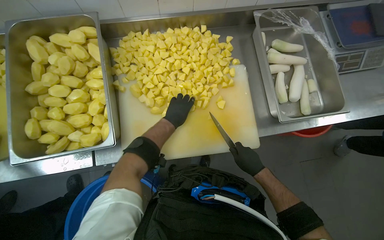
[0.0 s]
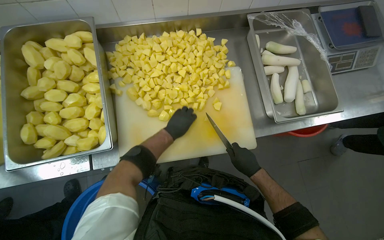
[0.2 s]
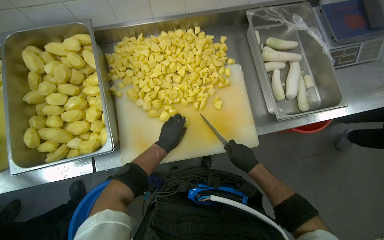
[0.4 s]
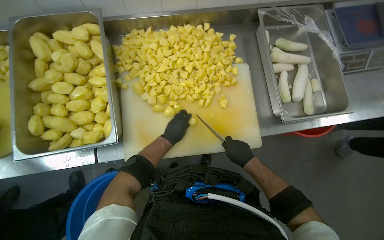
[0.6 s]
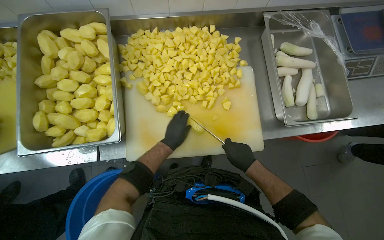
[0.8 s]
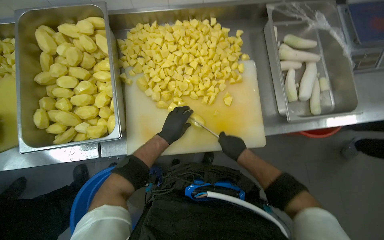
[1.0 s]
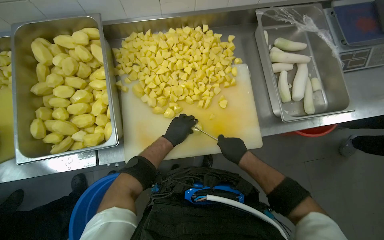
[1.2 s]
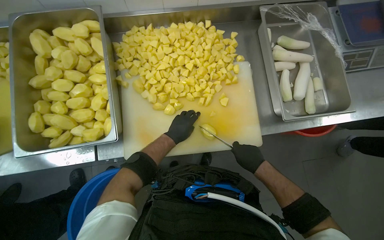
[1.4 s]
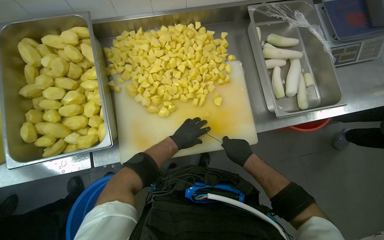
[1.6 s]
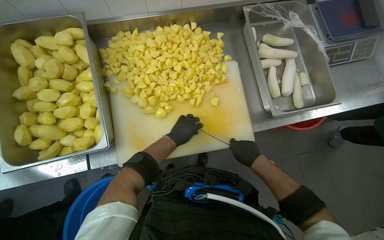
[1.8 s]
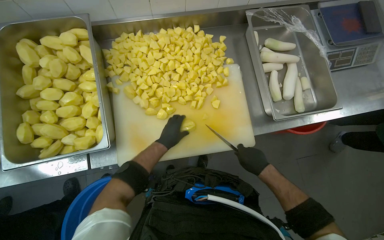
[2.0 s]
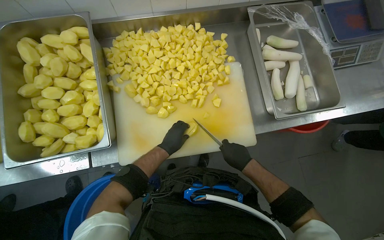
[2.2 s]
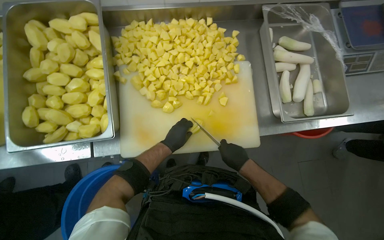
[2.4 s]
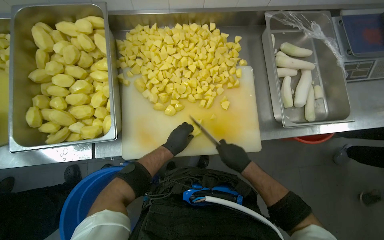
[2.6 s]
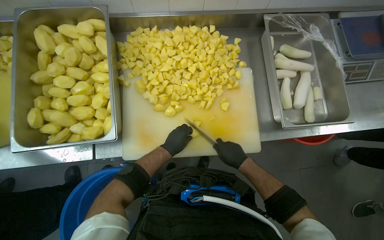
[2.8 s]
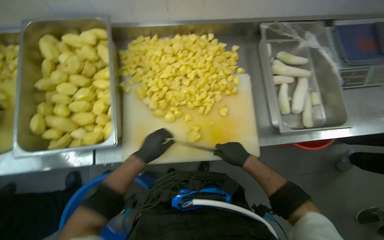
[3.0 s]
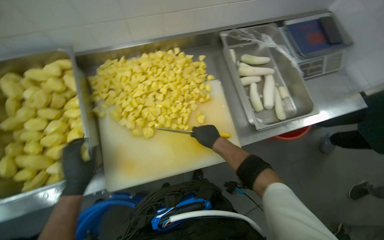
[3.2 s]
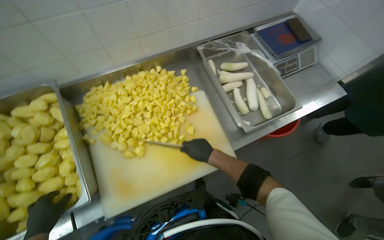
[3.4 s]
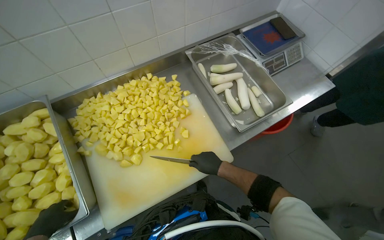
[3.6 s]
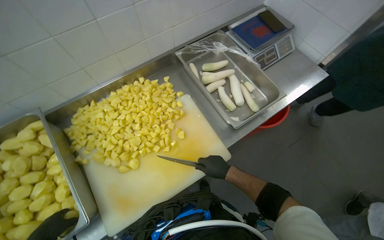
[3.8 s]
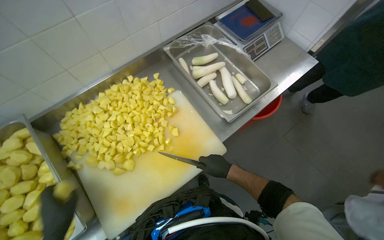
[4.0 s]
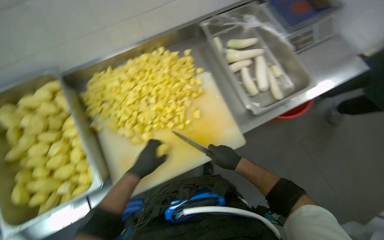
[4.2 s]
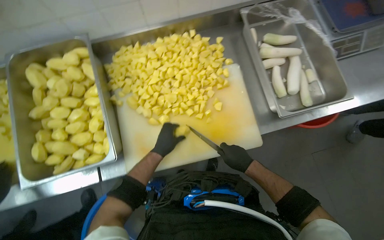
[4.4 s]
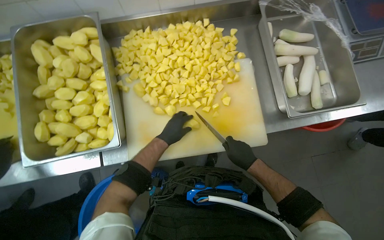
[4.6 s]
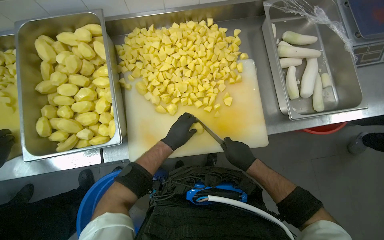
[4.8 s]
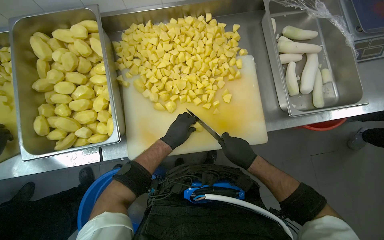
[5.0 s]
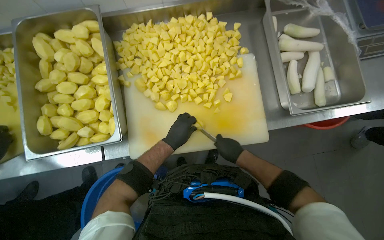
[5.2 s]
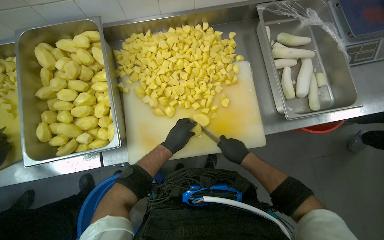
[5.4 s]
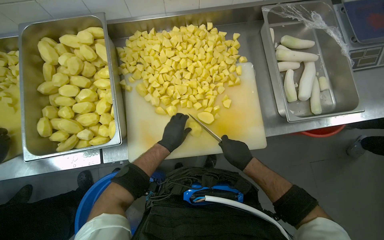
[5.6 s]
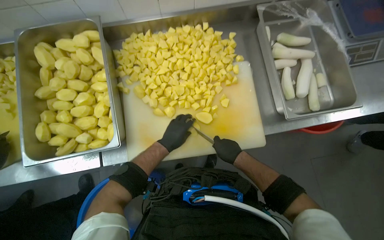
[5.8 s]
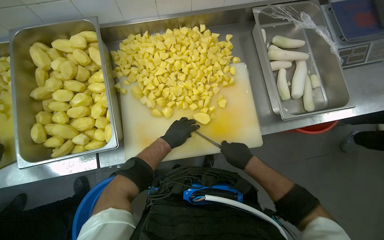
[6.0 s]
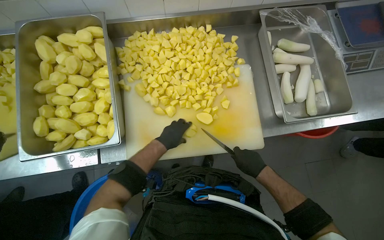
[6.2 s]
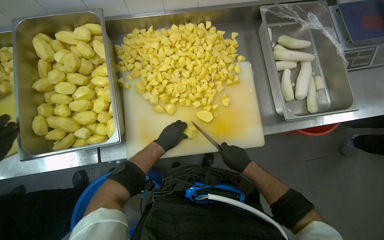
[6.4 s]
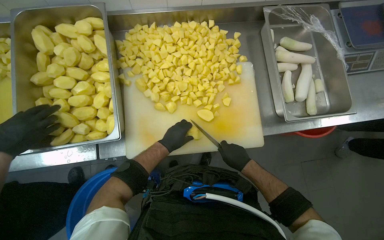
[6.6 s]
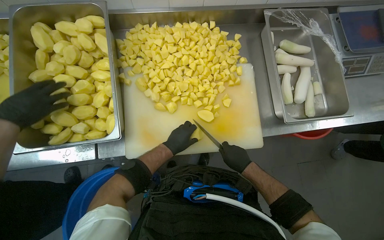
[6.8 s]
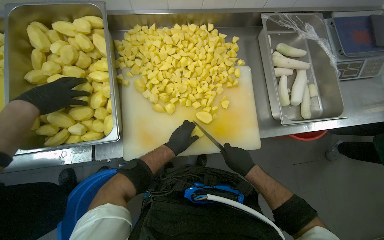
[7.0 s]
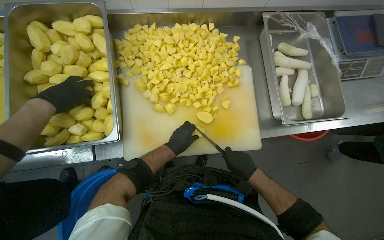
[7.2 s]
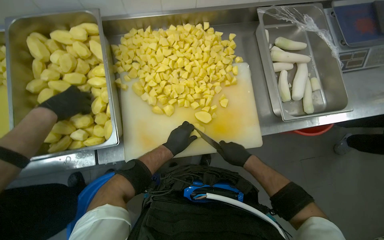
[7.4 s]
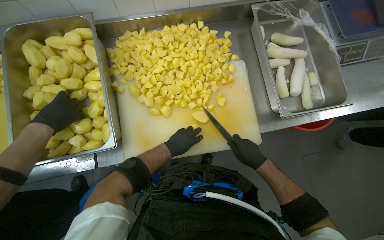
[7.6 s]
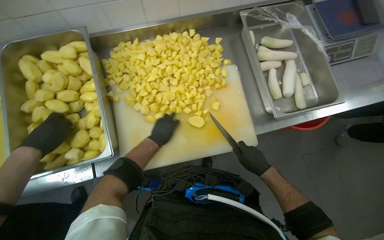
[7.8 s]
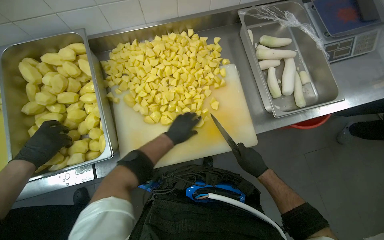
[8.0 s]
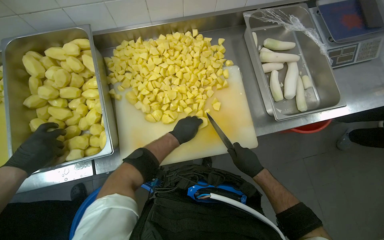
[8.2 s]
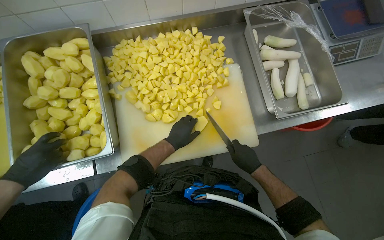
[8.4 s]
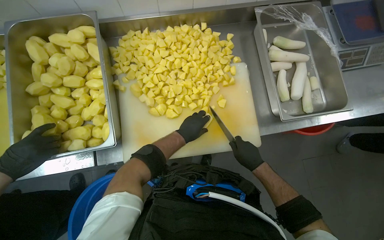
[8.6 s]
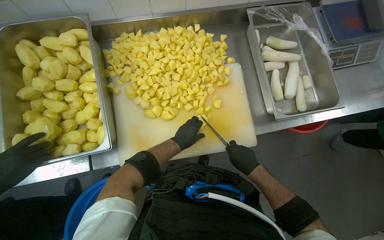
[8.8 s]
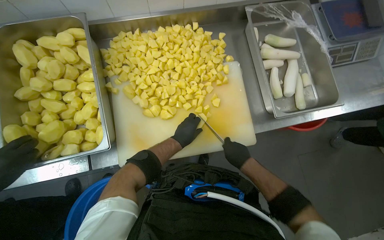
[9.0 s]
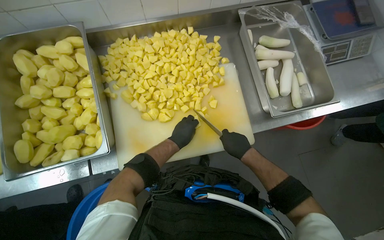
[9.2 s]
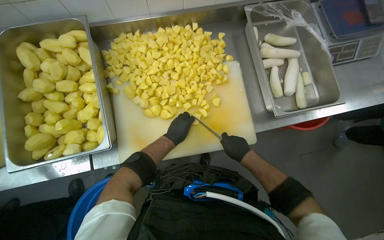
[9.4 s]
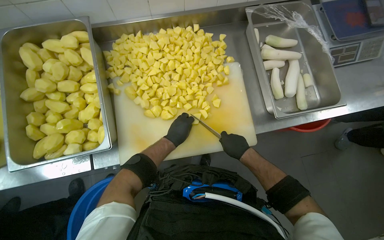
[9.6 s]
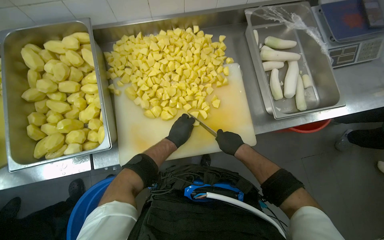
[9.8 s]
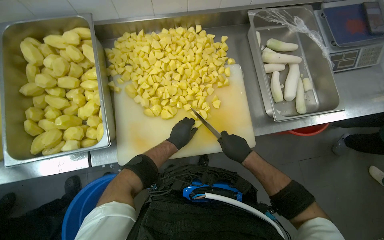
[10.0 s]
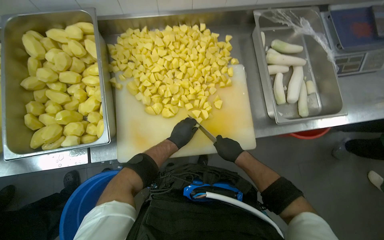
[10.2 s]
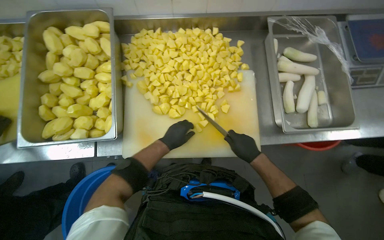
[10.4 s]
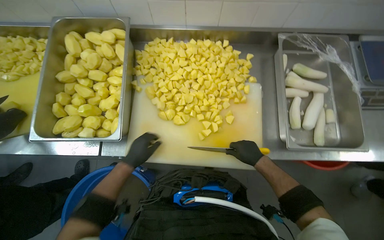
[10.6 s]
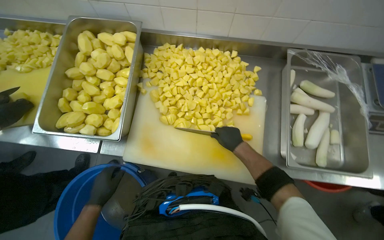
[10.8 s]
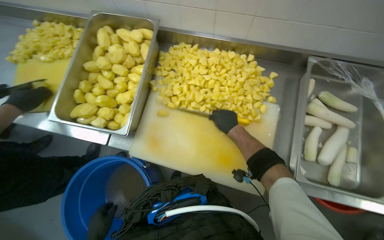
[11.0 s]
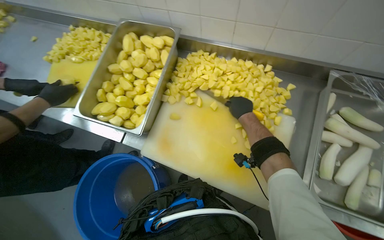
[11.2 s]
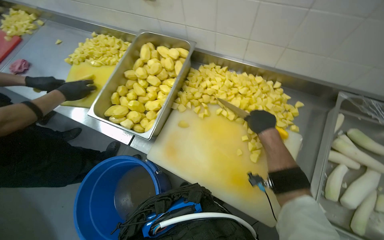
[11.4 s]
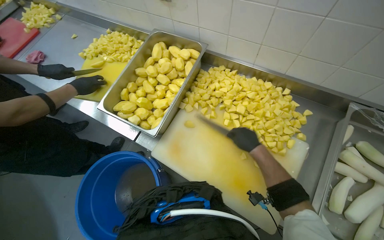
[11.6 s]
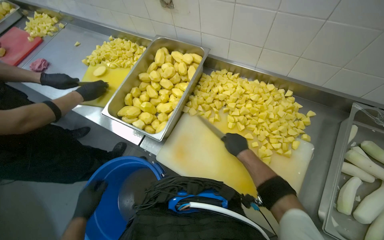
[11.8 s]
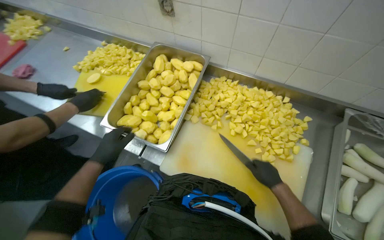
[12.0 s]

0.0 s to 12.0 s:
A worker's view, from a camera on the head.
Job: preparing food.
The whole recording: Cutting potatoes into pieces. The worker dices peeled potatoes into smaller pieces on a cutting board.
1.6 to 3.0 s: The left hand goes roughly 10 cm to the left.
6.0 to 10.4 s: The hands work in one place, with small movements.
10.4 to 12.0 s: The wearer's head swings roughly 30 degrees to the left.

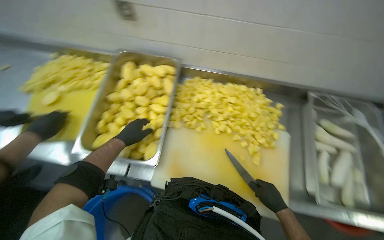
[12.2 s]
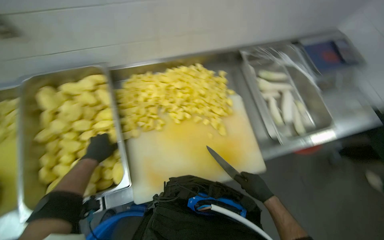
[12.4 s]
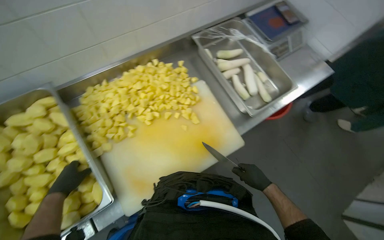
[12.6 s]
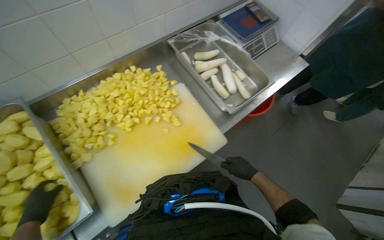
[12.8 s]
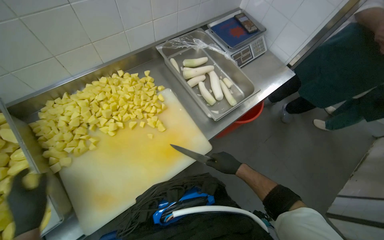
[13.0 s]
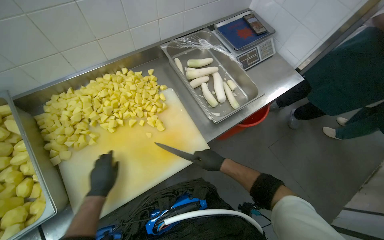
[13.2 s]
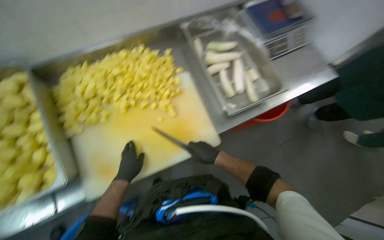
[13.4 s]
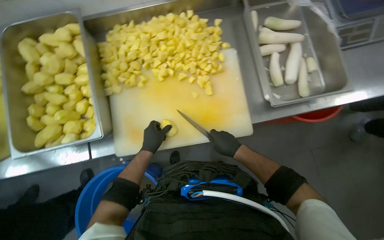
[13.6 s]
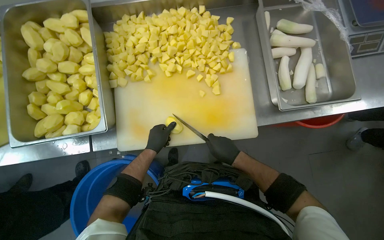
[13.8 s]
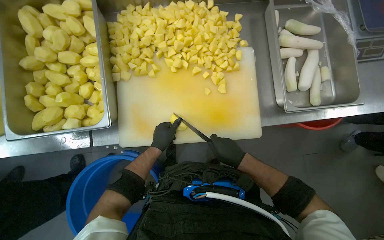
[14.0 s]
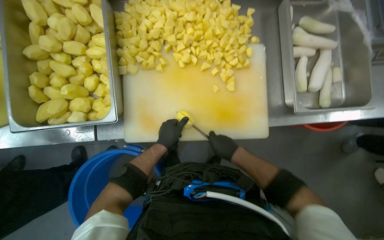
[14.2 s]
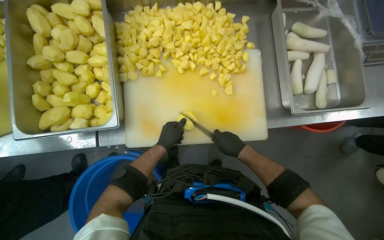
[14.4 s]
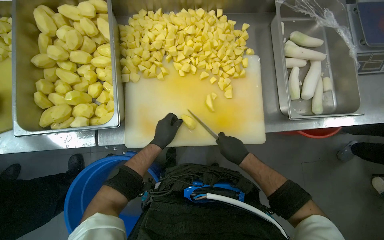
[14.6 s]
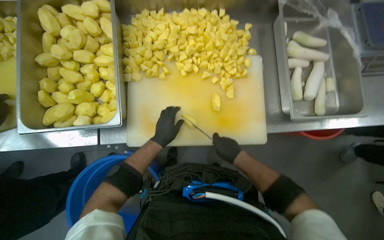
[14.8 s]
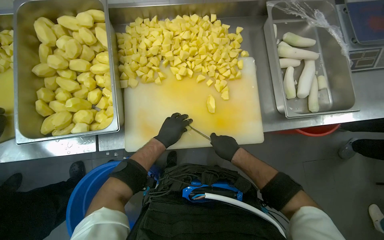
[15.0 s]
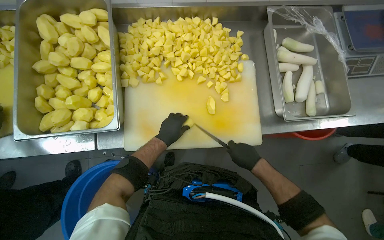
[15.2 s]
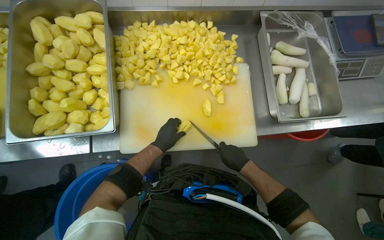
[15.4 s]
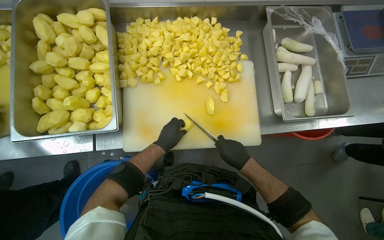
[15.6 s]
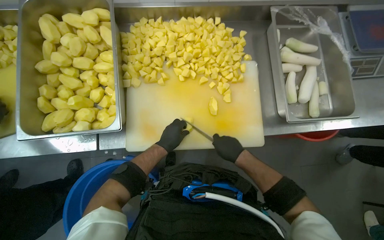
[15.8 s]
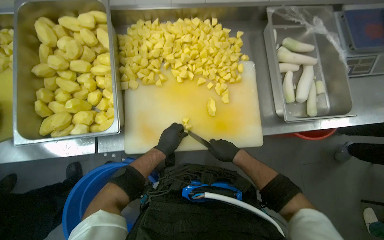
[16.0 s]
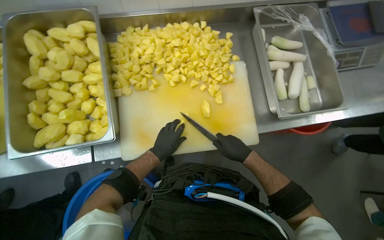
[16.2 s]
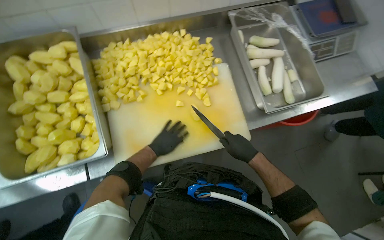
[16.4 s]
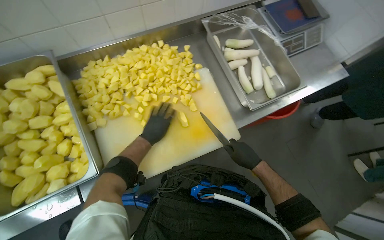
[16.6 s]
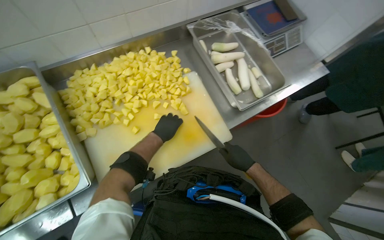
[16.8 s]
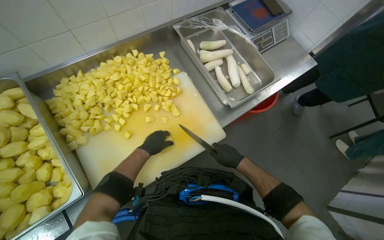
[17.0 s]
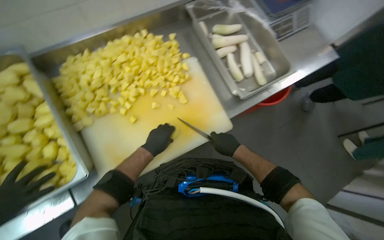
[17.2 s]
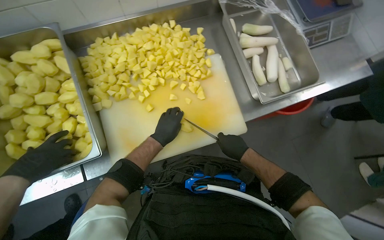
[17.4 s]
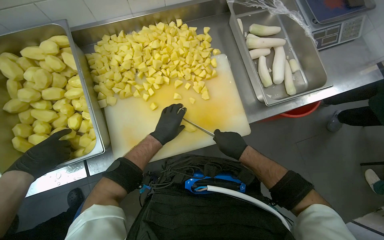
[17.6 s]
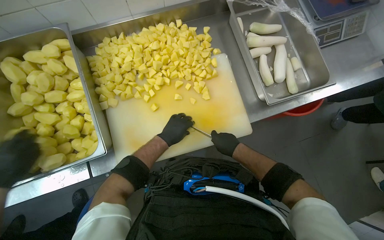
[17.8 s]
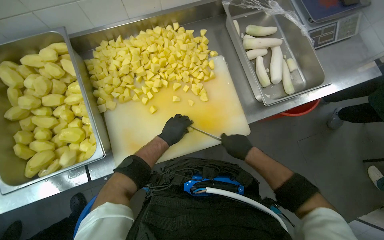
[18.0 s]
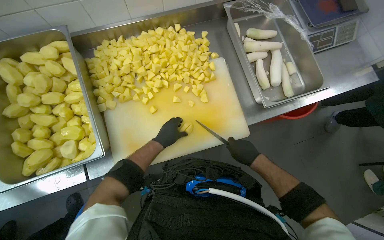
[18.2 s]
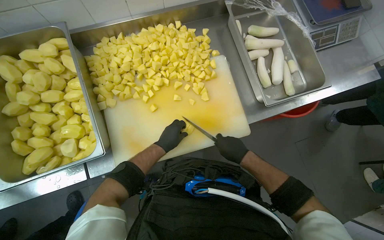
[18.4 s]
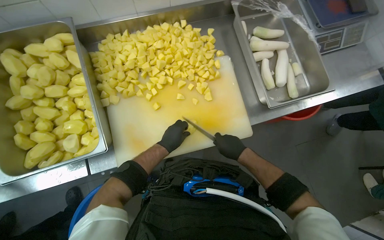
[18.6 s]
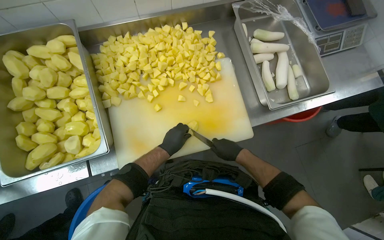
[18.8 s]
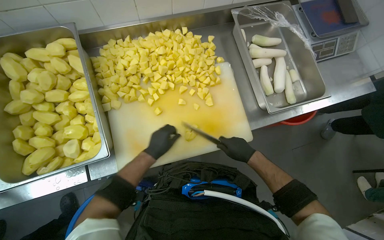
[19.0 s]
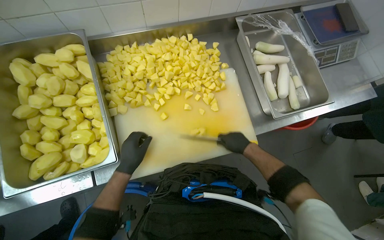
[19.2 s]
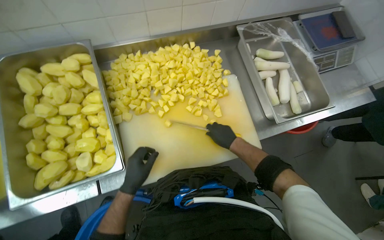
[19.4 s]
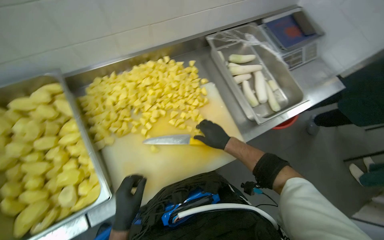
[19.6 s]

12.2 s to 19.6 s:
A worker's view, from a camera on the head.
Job: preparing food.
The whole recording: Cutting potatoes into pieces. The worker dices peeled potatoes into smaller pieces on a cutting board.
12.2 to 13.6 s: The camera pitches downward, by some 20 degrees.
13.6 to 15.2 s: The hands work in one place, with small movements.
18.2 to 19.6 s: The left hand goes approximately 20 cm to the left, nearer to the camera and down the picture. Meanwhile the right hand travels up the picture and to the left by roughly 20 cm.
